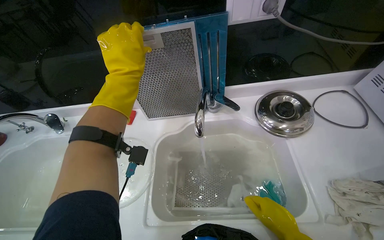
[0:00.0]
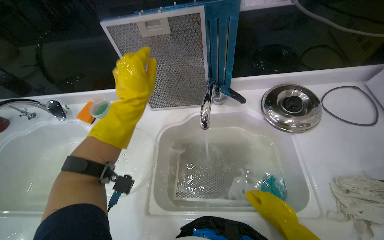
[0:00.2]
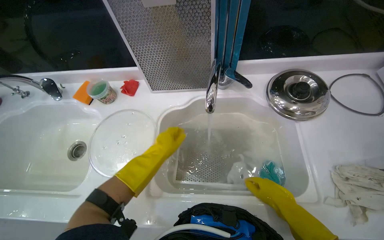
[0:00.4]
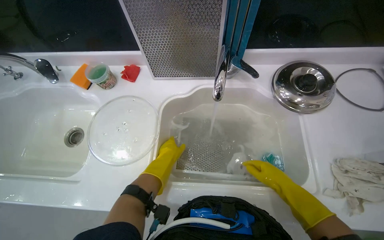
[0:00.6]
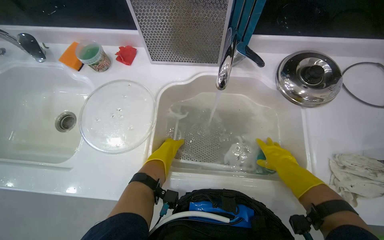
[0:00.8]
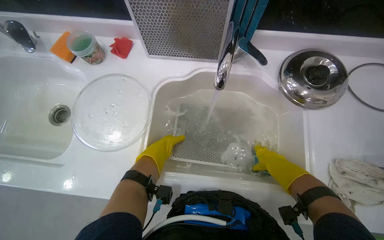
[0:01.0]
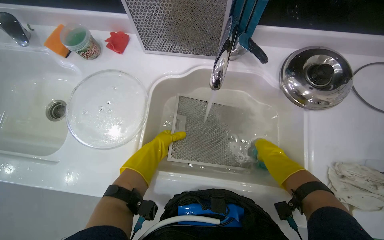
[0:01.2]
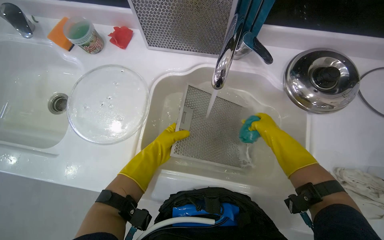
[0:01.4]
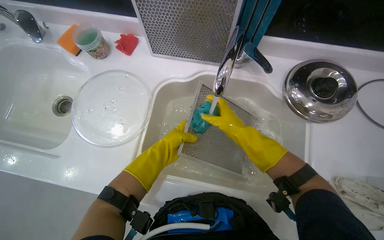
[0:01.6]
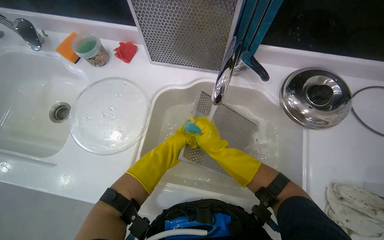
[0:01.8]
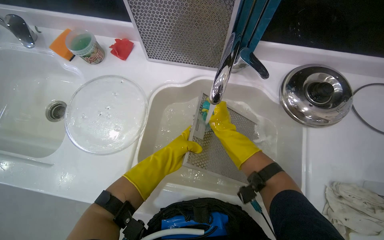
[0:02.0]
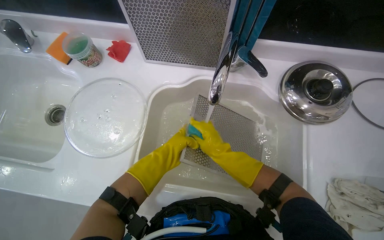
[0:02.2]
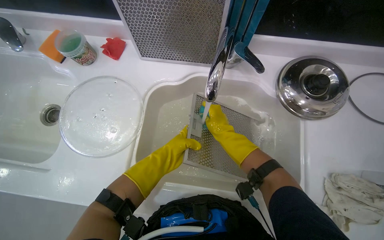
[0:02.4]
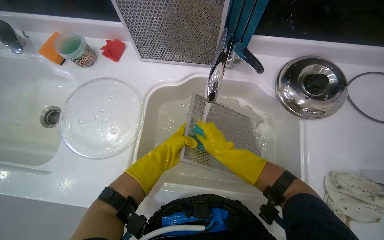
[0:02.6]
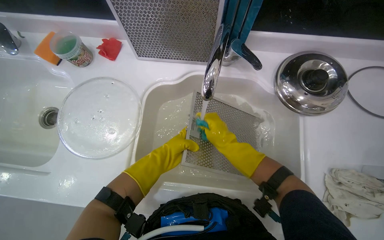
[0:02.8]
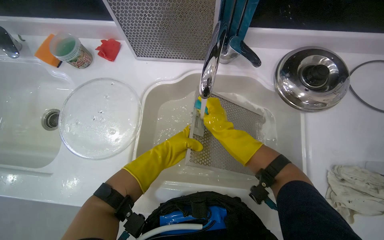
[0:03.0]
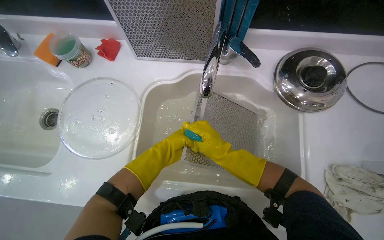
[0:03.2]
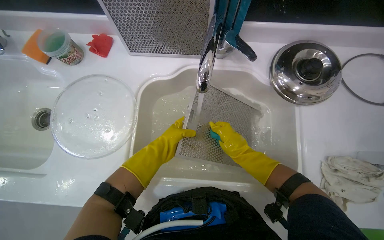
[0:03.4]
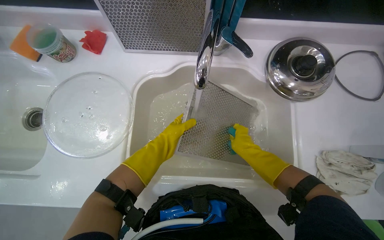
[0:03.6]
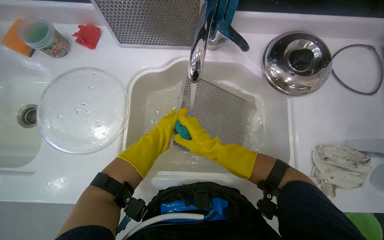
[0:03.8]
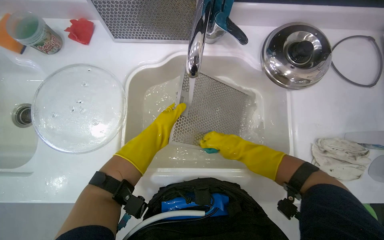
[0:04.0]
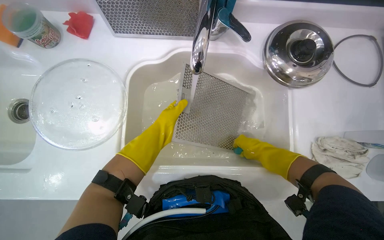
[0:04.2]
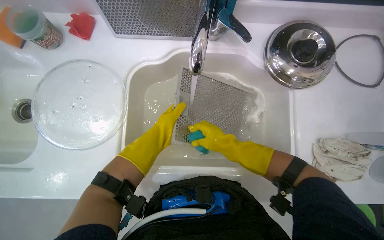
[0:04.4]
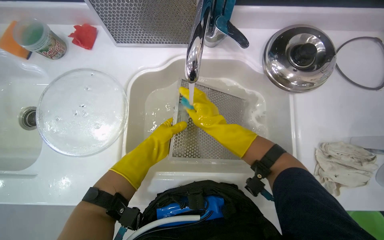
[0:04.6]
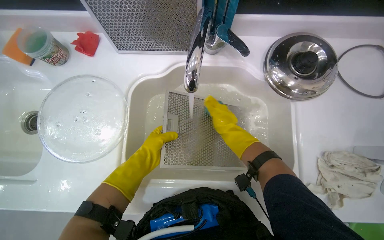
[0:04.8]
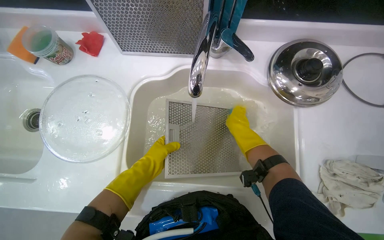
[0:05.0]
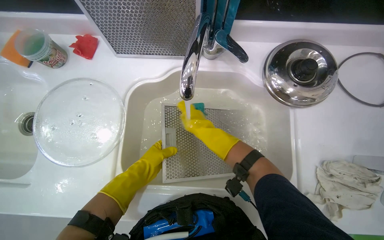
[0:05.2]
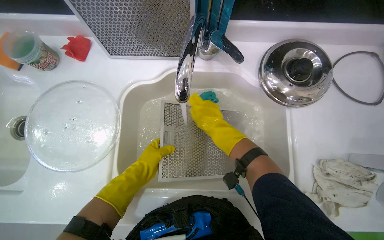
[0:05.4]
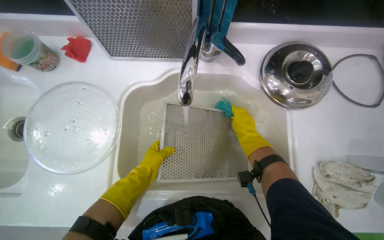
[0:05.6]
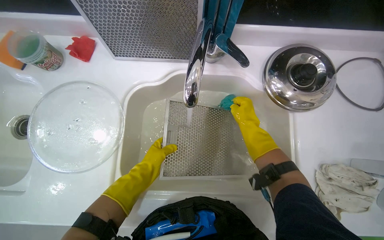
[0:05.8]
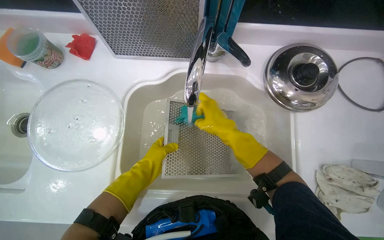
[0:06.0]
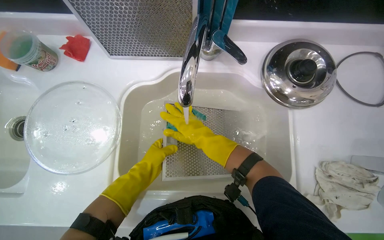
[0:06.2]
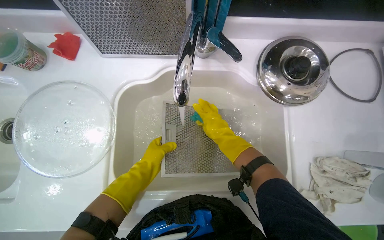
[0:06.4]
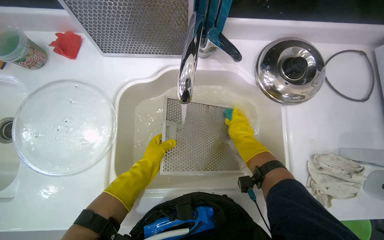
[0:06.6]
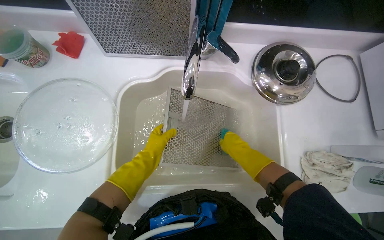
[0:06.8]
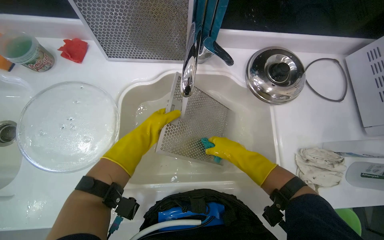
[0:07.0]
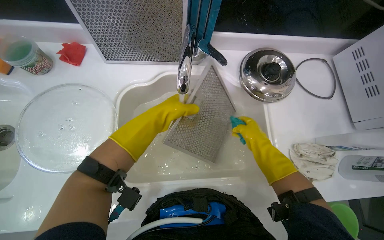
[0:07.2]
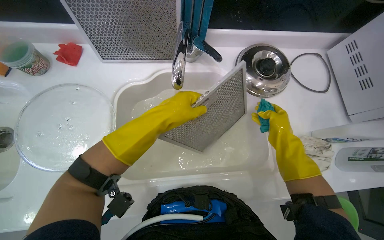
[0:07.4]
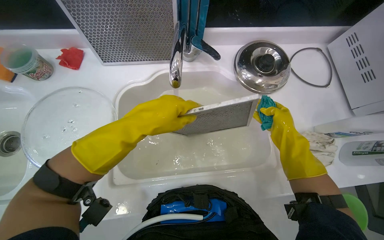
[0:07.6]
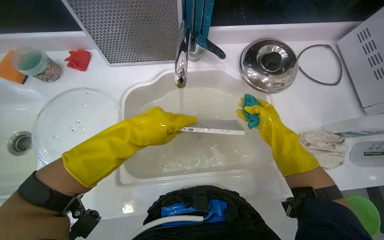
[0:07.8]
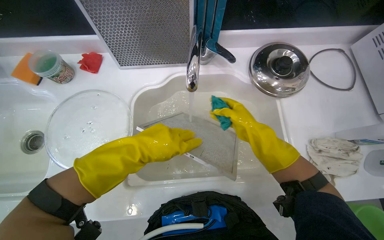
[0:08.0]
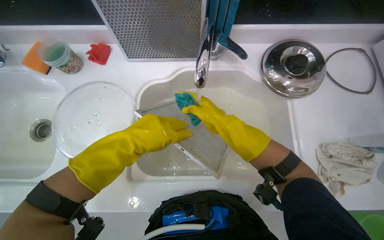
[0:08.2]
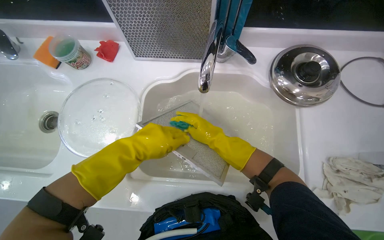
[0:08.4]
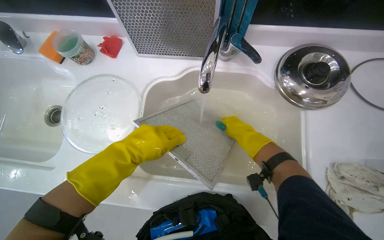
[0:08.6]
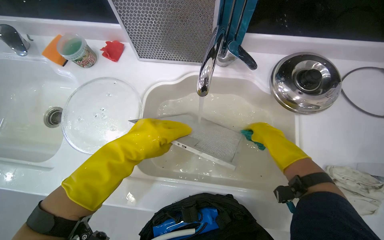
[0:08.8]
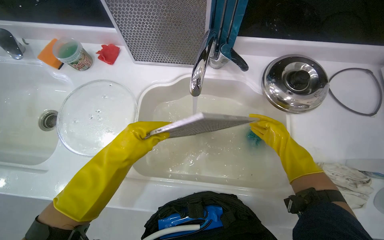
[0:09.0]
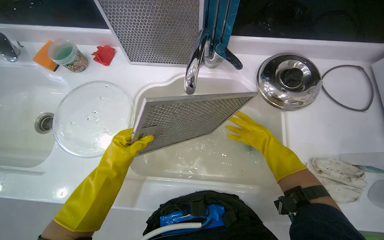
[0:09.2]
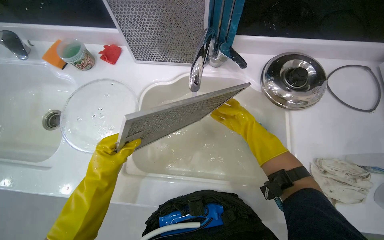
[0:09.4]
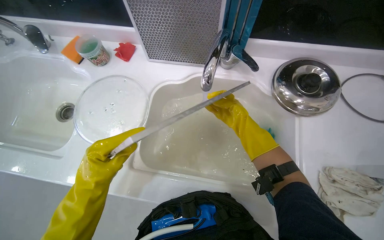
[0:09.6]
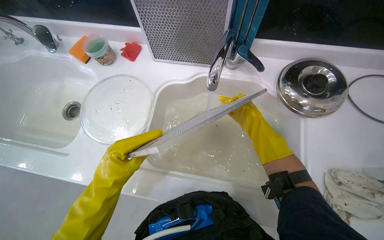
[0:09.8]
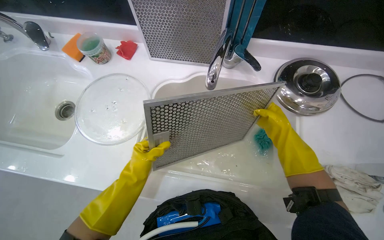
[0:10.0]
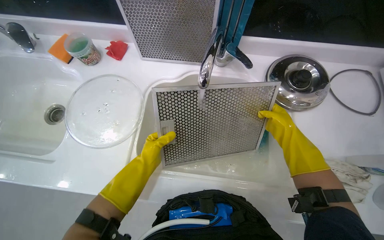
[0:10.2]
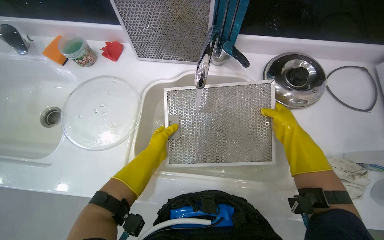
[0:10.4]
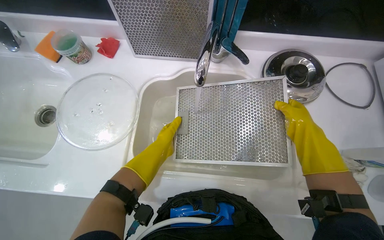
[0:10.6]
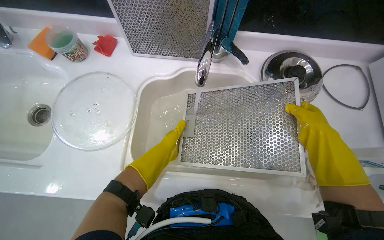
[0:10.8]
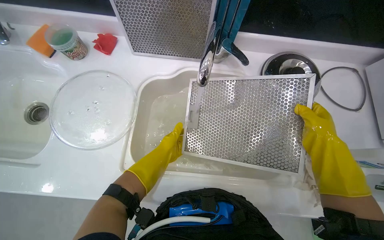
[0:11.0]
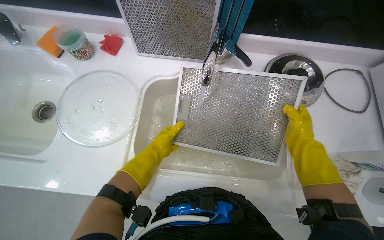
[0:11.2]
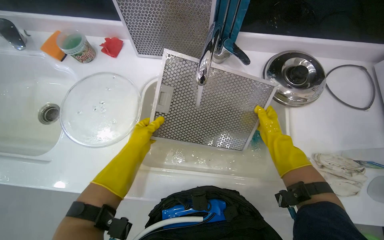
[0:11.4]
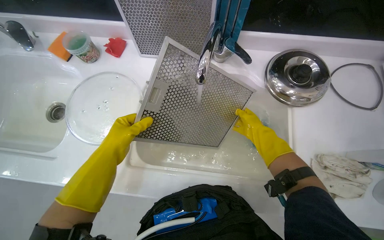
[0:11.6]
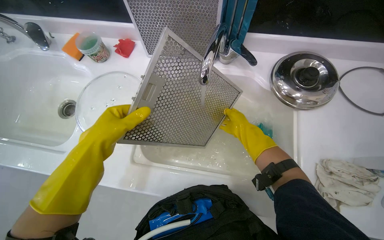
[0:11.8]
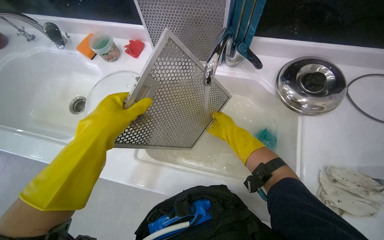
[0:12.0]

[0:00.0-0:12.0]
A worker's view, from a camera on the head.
Job: cleaning kitchen.
The whole recording: Washing kitchen filters/grates. The worker washes multiple kitchen filters and grates in the sink.
0:00.0 to 0:01.6: The view tilts about 20 degrees downward. The left hand travels down the picture and farther from the camera by roughly 40 cm.
0:01.6 to 0:03.0: The hands make small movements and keep their place.
0:03.0 to 0:04.4: The right hand moves left and right over approximately 15 cm, changing direction 3 times.
0:04.4 to 0:06.0: The right hand travels to the right and back again, approximately 10 cm each way.
0:06.0 to 0:07.6: The left hand travels nearer to the camera and up the picture by some 25 cm, while the right hand heads to the right, covering about 20 cm.
0:07.6 to 0:09.0: The right hand reaches roughly 25 cm to the left, then returns, while the left hand travels down the picture by approximately 10 cm.
0:09.0 to 0:10.4: The left hand swings nearer and farther, roughly 15 cm each way, with 2 reversals. Meanwhile the right hand goes to the left and returns, about 15 cm each way.
0:10.4 to 0:12.0: The right hand heads to the left, covering approximately 20 cm; the left hand moves nearer to the camera, roughly 25 cm.

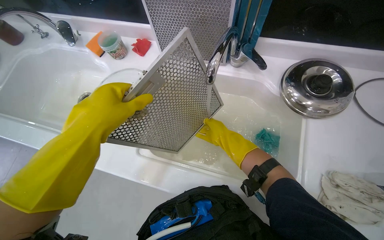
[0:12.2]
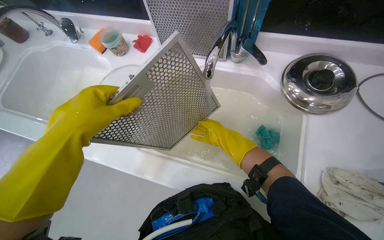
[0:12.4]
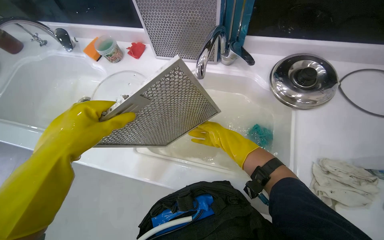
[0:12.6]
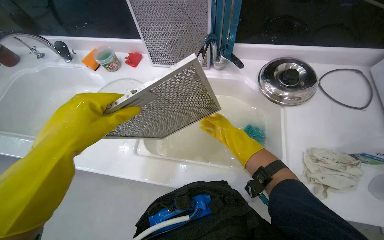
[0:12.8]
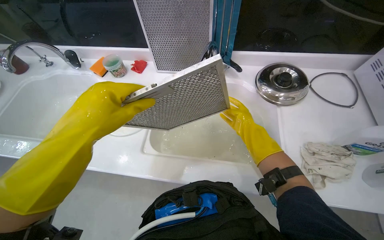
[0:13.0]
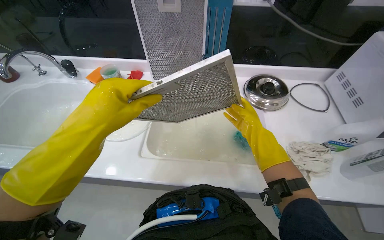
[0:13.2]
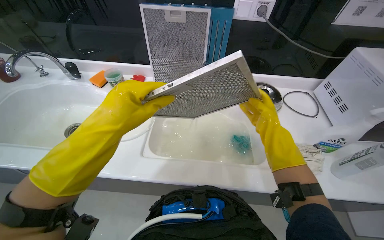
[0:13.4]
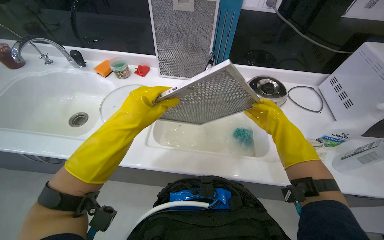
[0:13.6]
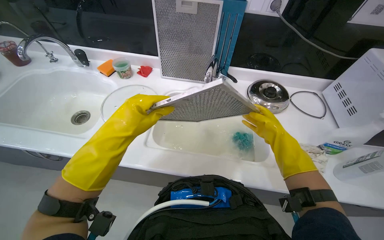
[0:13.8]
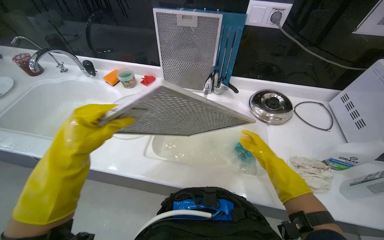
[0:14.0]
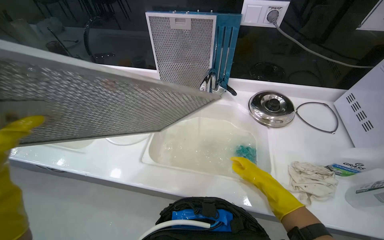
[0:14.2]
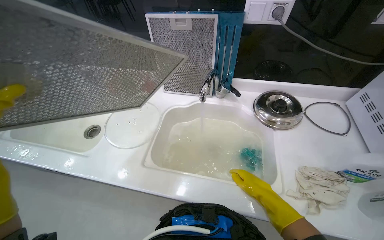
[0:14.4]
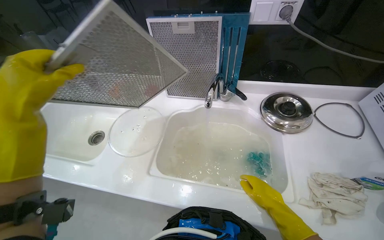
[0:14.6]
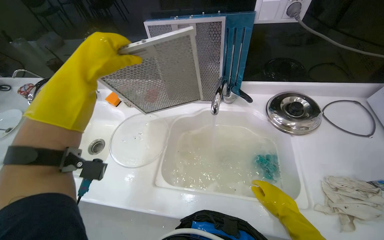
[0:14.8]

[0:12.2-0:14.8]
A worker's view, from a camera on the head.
Job: cleaning kitchen.
The whole recording: Washing kitchen filters/grates. The worker washes multiple kitchen filters and grates in the sink.
0:12.2 to 0:13.4: The camera pitches upward, by some 20 degrees. The right hand is displaced to the right by approximately 10 cm.
0:13.4 to 0:14.8: The right hand heads down the picture, covering approximately 15 cm.

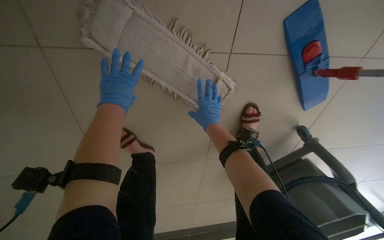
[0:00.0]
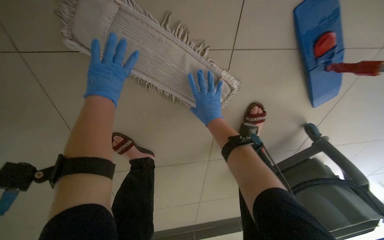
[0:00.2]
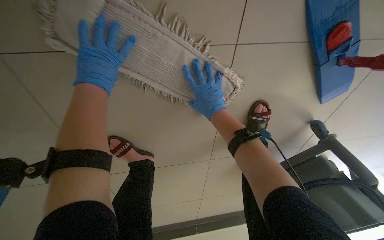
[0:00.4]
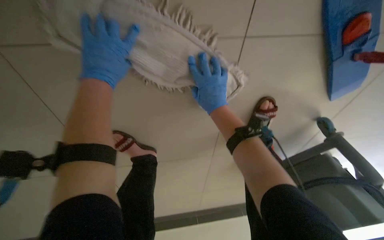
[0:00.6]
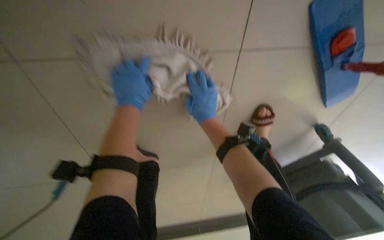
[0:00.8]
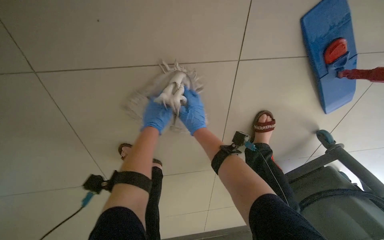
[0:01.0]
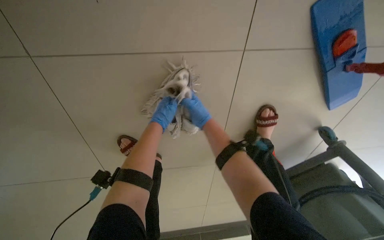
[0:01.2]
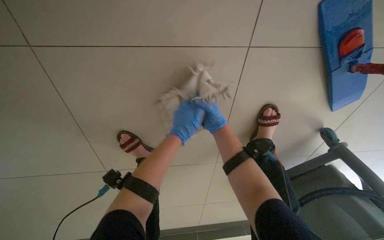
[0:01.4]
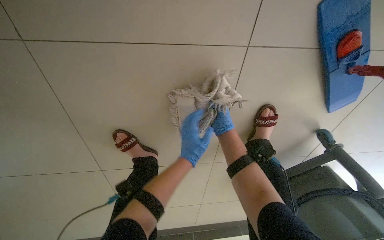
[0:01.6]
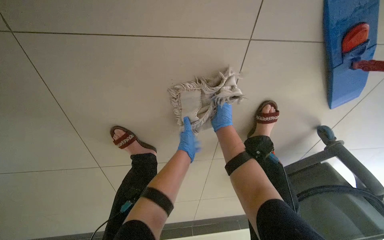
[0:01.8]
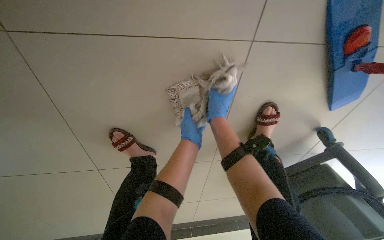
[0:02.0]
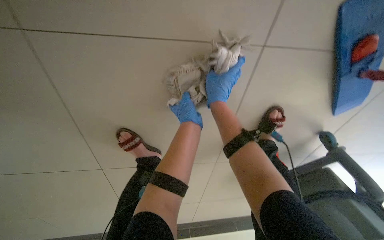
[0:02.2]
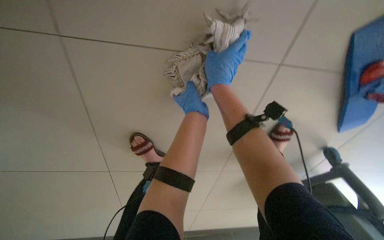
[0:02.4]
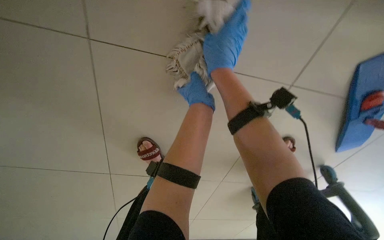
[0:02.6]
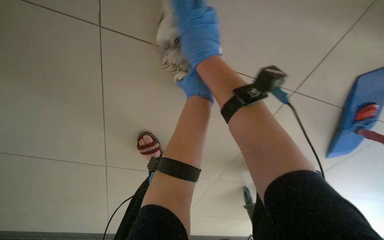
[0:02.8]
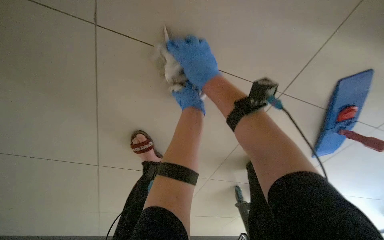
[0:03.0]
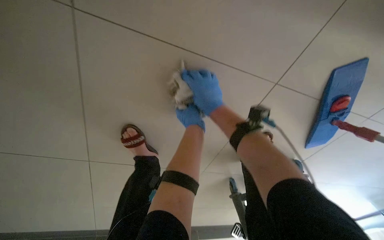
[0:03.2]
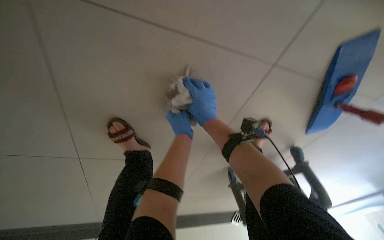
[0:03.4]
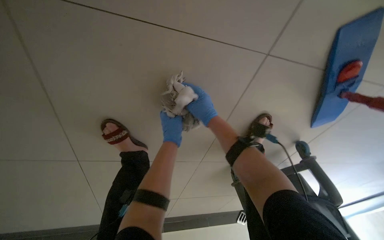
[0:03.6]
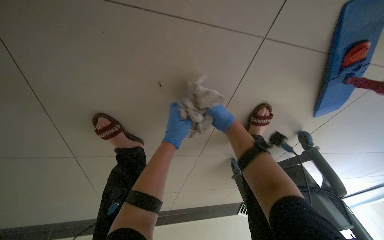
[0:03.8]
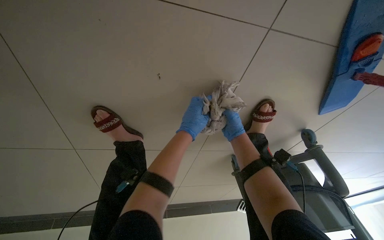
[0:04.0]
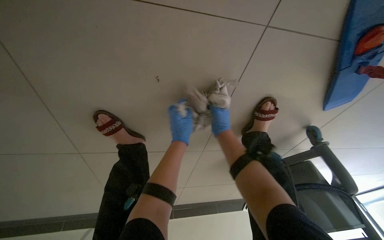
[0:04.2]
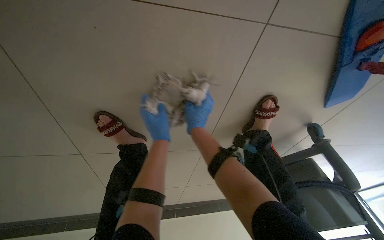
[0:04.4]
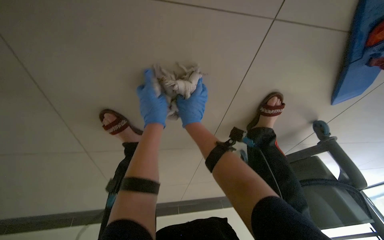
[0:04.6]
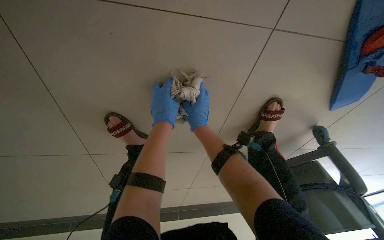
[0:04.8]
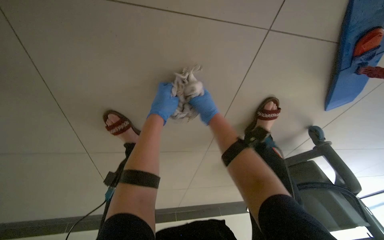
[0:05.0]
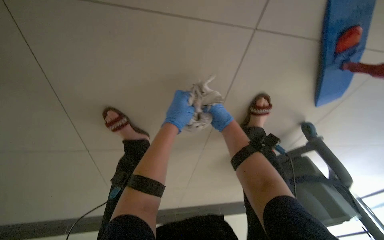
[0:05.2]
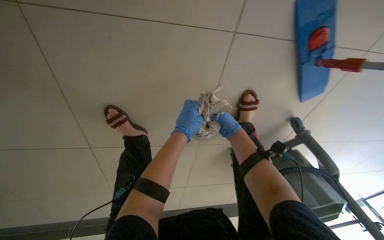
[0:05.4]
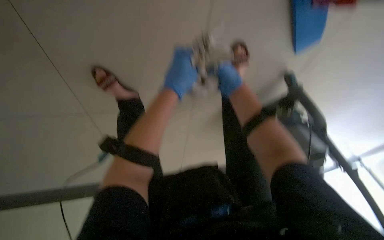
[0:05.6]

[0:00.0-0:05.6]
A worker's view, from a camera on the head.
Job: preparing cleaning supplies.
The whole recording: Preparing mop for cleaning. The worker removes, cleans, wrings, reattaches, and assembles the mop head and handle.
0:00.0 to 0:01.4: The right hand is displaced farther from the camera by some 15 cm. The left hand travels to the right by some 20 cm, and goes farther from the camera and returns, some 15 cm each way.
0:01.4 to 0:02.8: The right hand heads nearer to the camera, to the left and up the picture, covering some 40 cm, while the left hand travels up the picture by roughly 15 cm.
0:02.8 to 0:04.2: The view tips downward by about 15 degrees. The right hand moves farther from the camera, down the picture and to the right, roughly 50 cm. Meanwhile the left hand is displaced down the picture by approximately 20 cm.
0:04.2 to 0:05.6: The two hands go about 20 cm nearer to the camera. The right hand reaches roughly 15 cm to the left, then returns.
